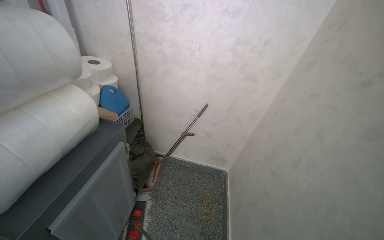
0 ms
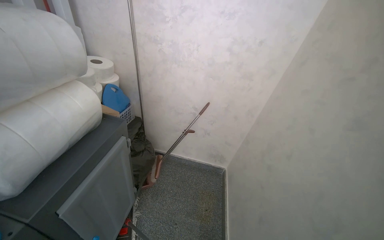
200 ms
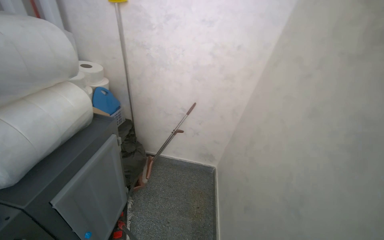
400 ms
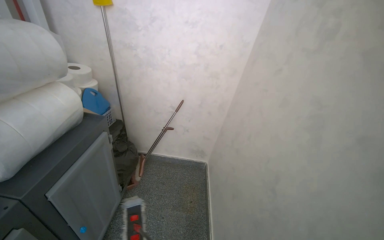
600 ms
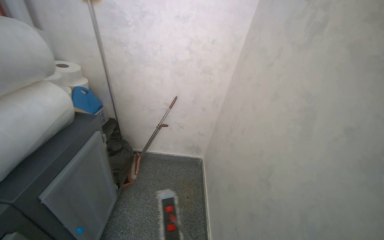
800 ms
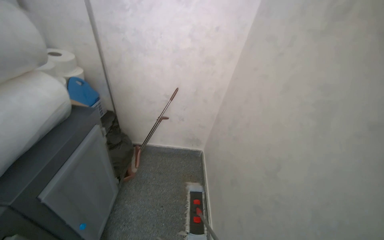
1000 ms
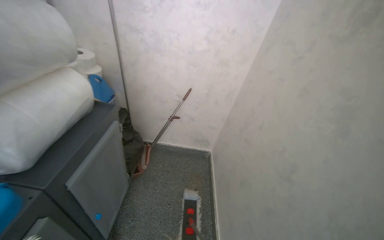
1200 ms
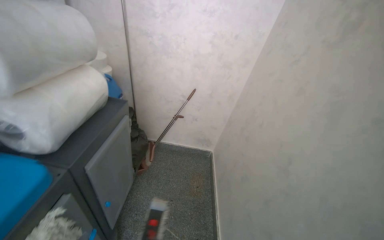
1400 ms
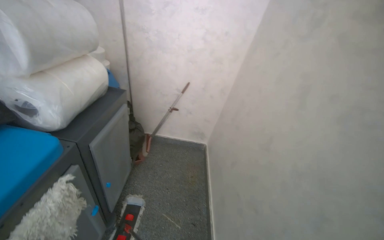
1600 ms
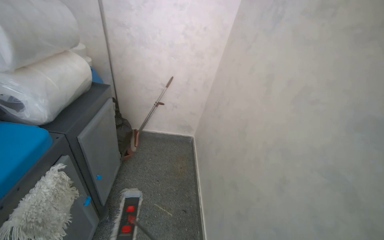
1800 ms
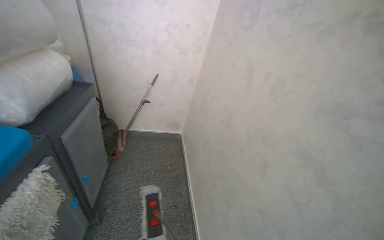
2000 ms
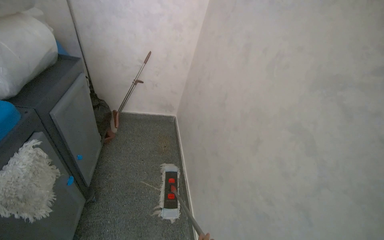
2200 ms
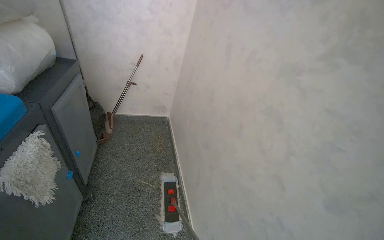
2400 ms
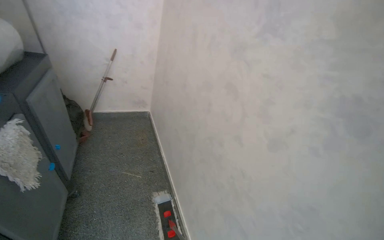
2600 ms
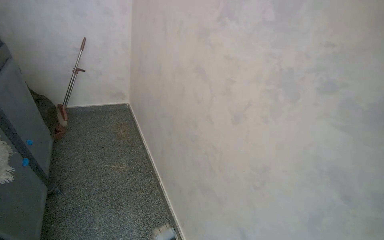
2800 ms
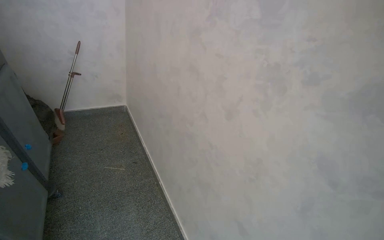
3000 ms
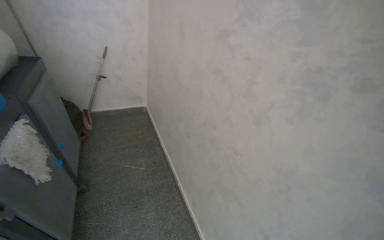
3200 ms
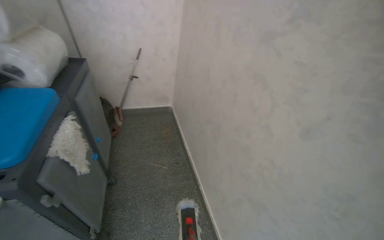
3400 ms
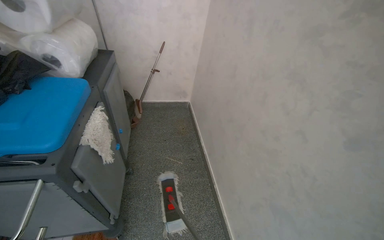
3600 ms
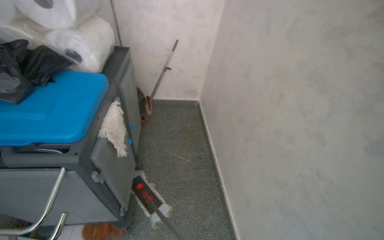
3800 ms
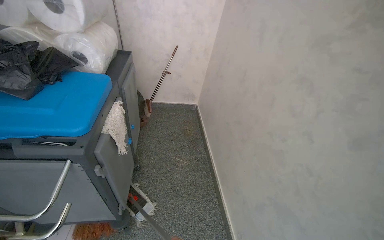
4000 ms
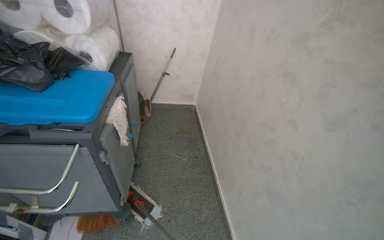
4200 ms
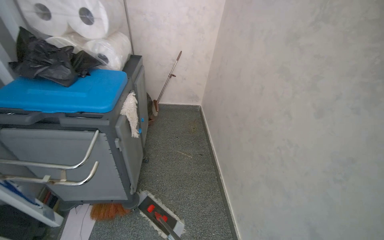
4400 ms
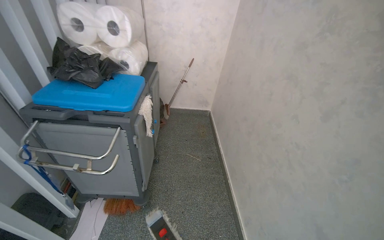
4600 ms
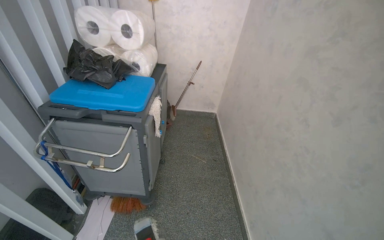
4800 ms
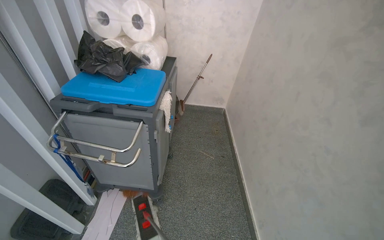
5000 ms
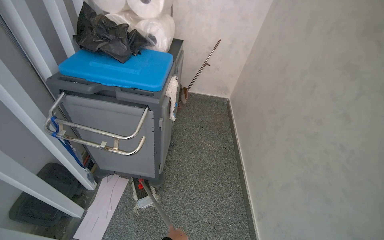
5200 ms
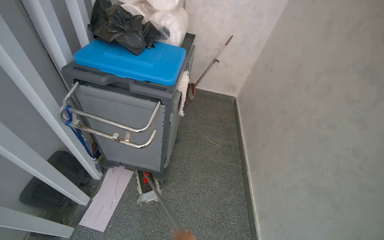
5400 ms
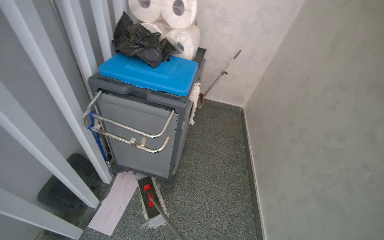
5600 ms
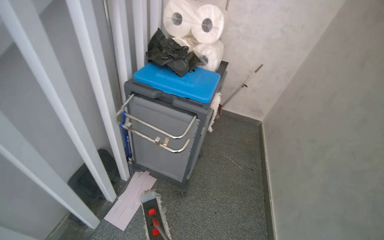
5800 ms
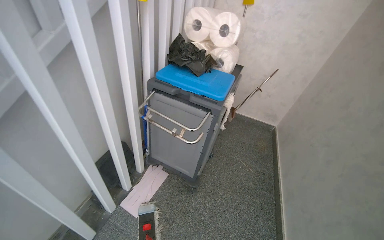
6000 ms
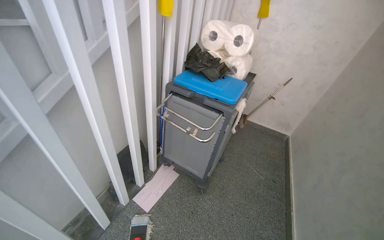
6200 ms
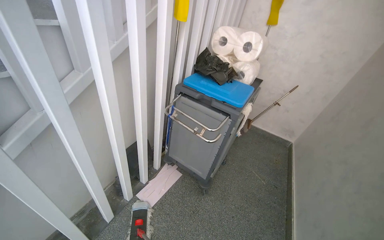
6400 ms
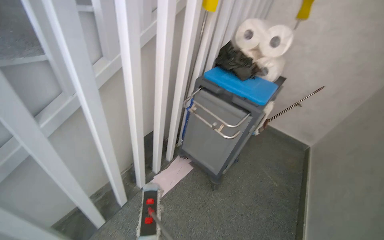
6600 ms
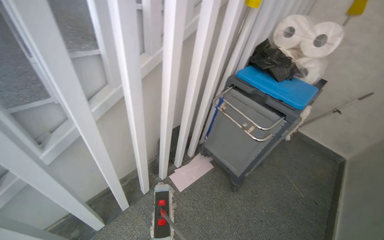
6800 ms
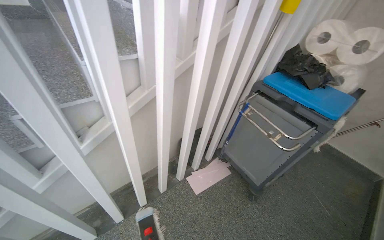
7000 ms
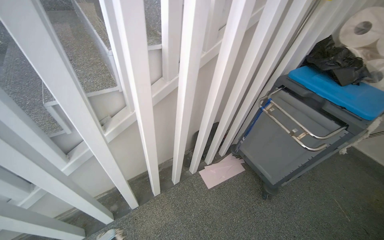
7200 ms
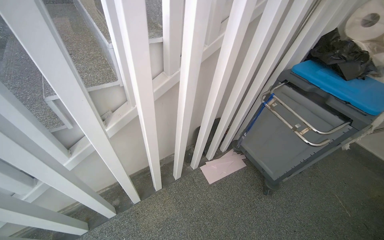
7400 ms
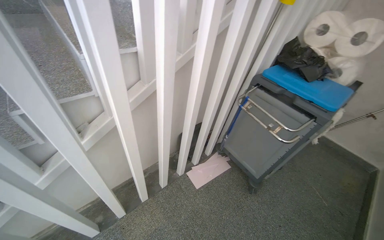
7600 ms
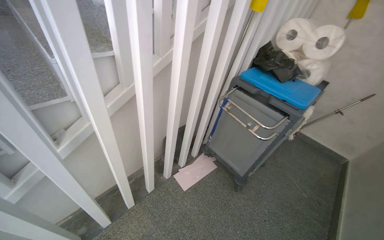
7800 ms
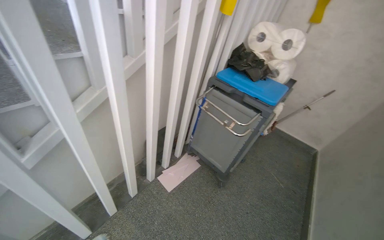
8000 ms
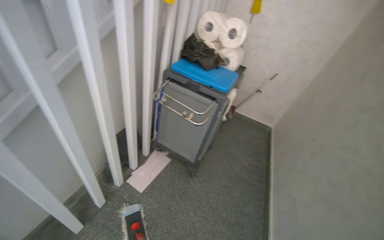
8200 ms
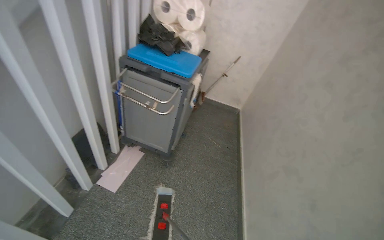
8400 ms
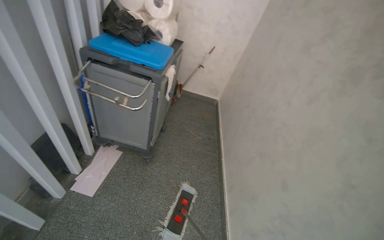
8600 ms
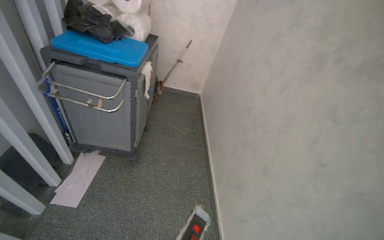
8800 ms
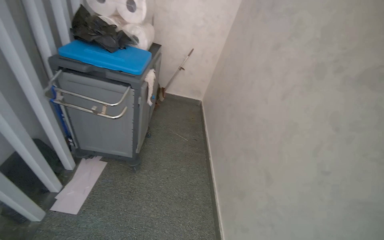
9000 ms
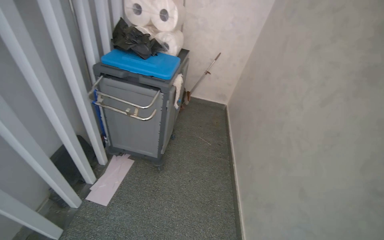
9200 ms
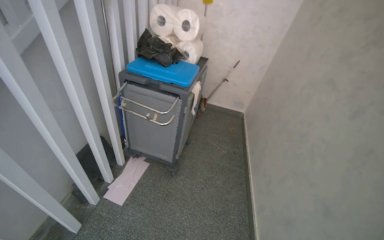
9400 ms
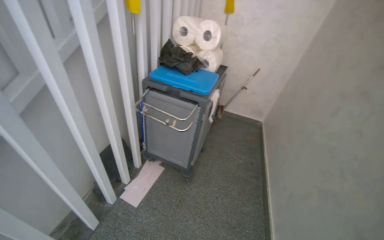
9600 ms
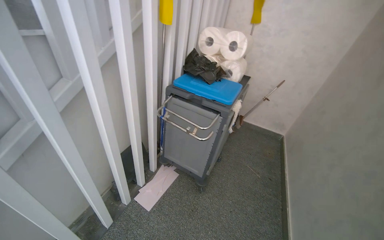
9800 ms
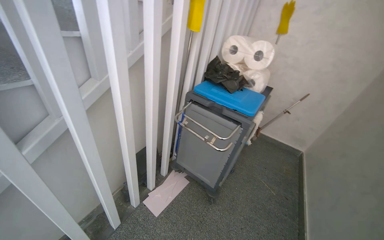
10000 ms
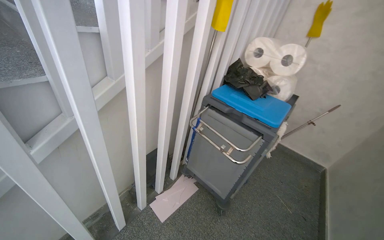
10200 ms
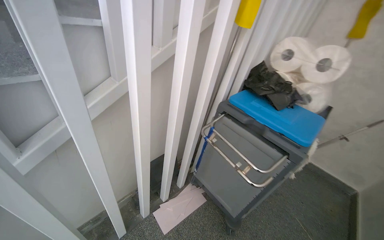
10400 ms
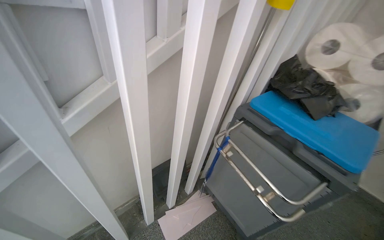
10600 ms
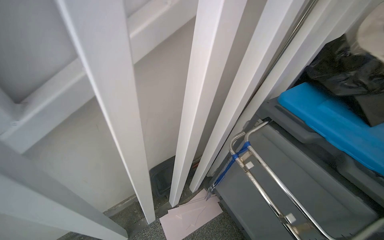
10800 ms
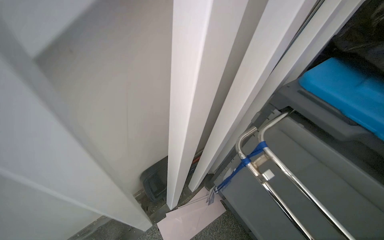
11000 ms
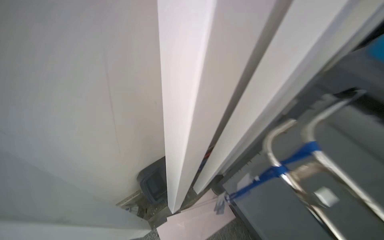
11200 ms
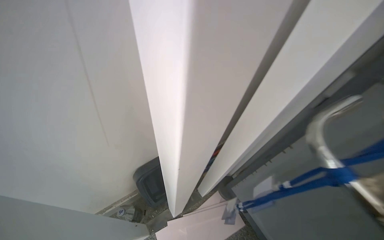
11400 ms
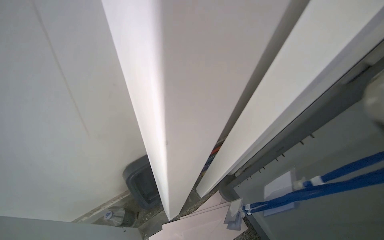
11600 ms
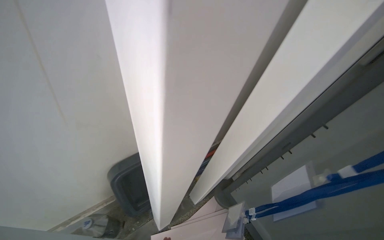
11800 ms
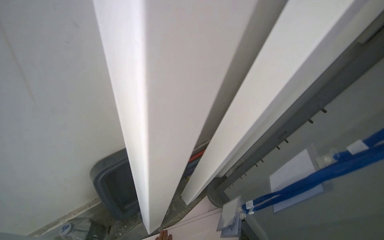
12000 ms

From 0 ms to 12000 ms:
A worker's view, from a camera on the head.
Job: mopping floor.
The whole recording: Mopping hallway floor. The worker mops the floor in the hallway.
From 1600 ms to 3000 ms: The wearer moves approximately 50 cm. The head turns to the right by some 35 degrees.
From 3000 ms to 4400 ms: The head turns to the left by about 25 degrees.
From 4400 ms to 6000 ms: The wearer looks about 30 degrees further to the left.
From 6000 ms to 7600 ms: The wearer looks some 30 degrees further to the left.
From 7600 ms to 9000 ms: The head turns to the right by roughly 50 degrees.
From 9000 ms to 10400 ms: The wearer looks some 45 degrees further to the left.
From 10400 ms to 12000 ms: The head travels roughly 80 cm.

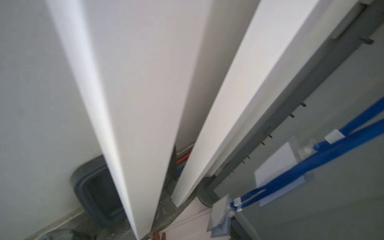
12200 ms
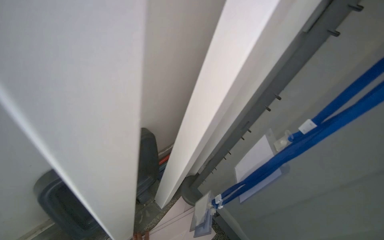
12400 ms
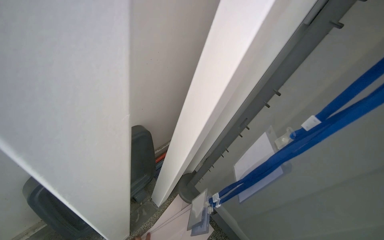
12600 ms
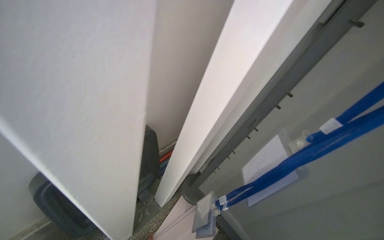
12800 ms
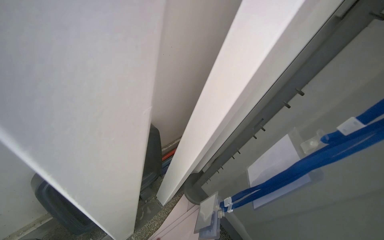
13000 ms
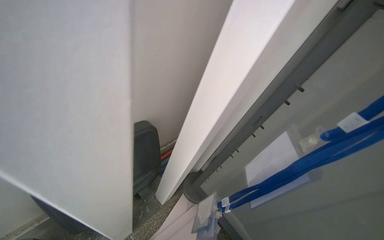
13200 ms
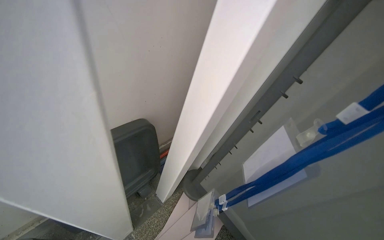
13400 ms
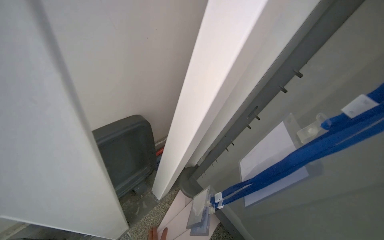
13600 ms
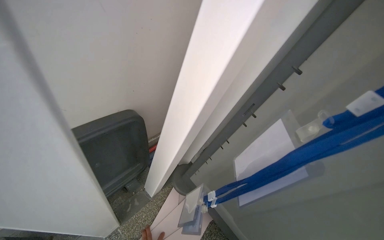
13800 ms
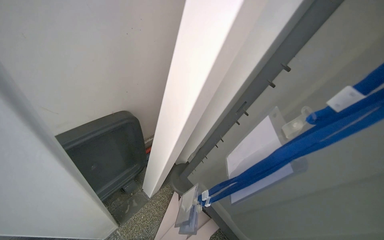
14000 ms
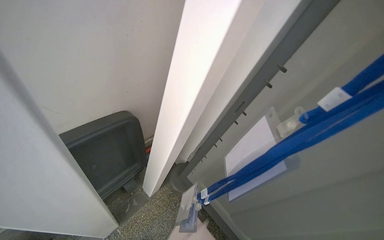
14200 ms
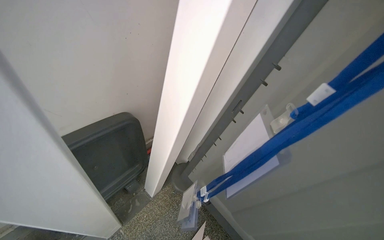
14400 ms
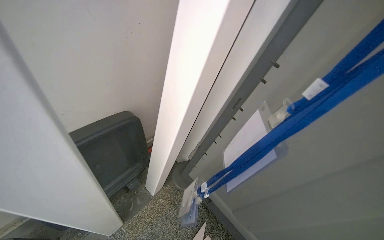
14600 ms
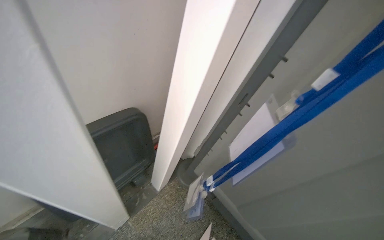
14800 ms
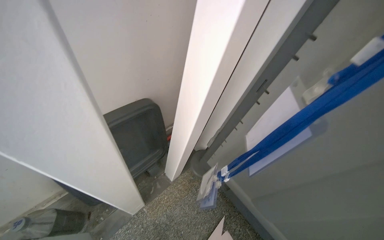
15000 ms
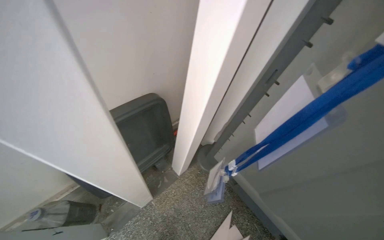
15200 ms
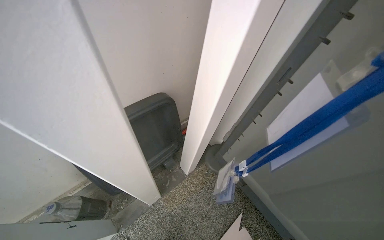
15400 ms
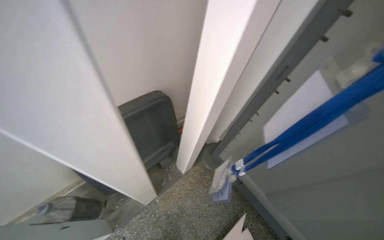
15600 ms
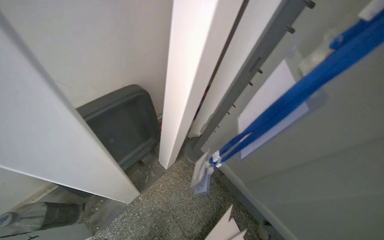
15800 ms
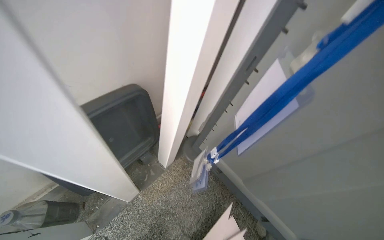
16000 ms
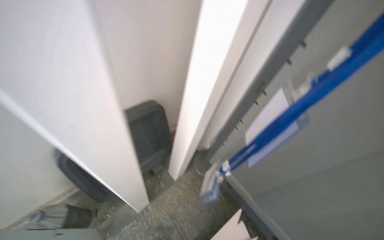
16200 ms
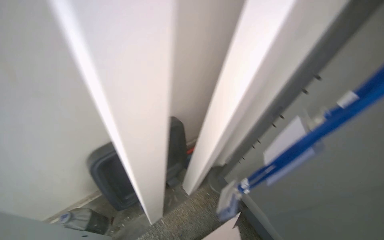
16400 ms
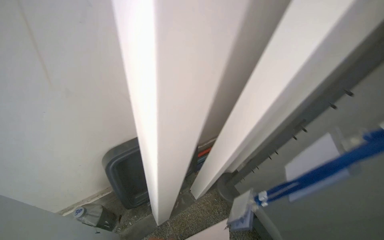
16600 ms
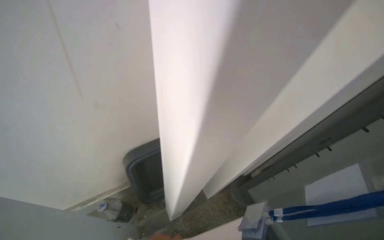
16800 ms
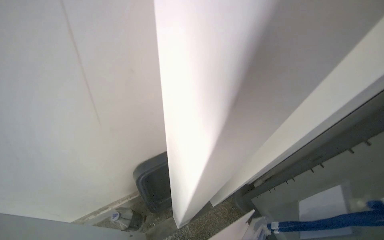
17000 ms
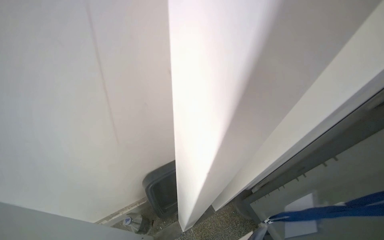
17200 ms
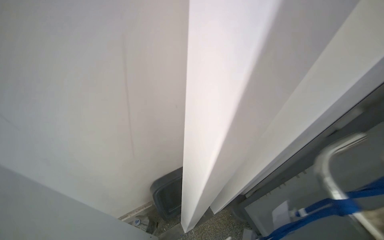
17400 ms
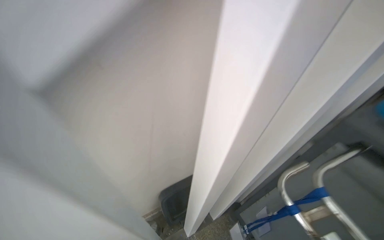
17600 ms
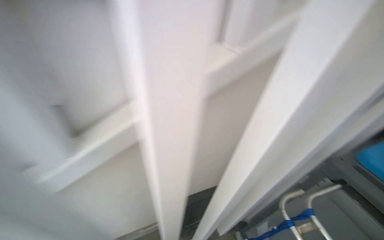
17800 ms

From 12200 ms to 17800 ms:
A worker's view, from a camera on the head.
Job: mopping floor.
The whole recording: Mopping hallway floor. The worker mops the floor in the hallway.
From 16400 ms to 17800 ms: The camera is carried approximately 60 cm. The head rotates roughly 15 degrees to the left.

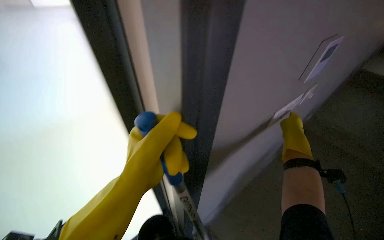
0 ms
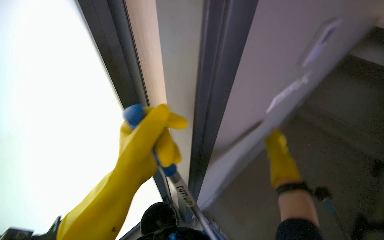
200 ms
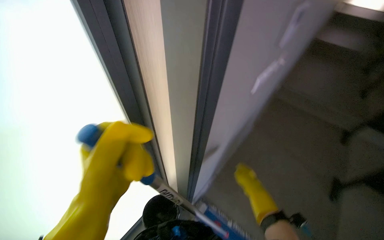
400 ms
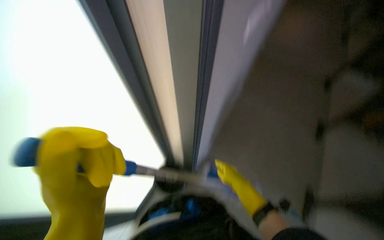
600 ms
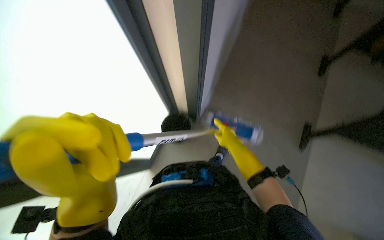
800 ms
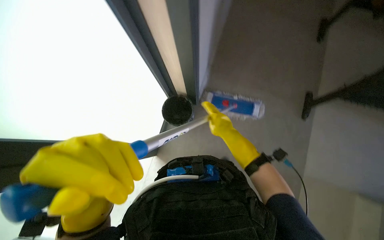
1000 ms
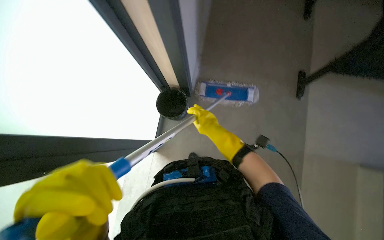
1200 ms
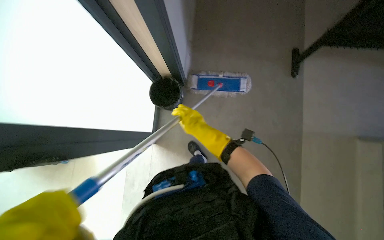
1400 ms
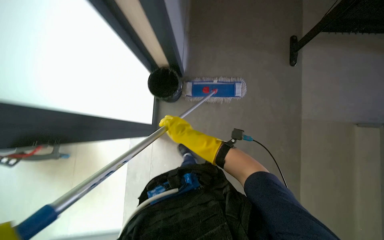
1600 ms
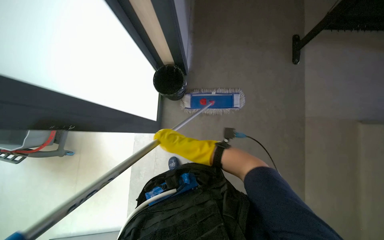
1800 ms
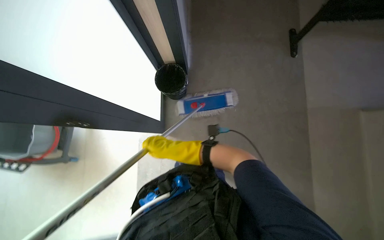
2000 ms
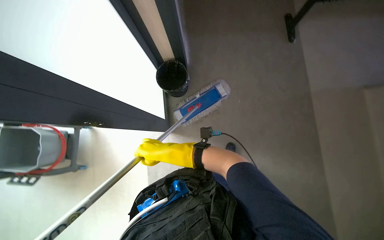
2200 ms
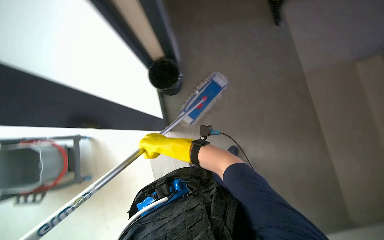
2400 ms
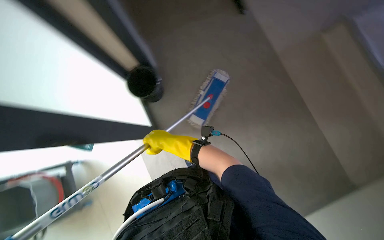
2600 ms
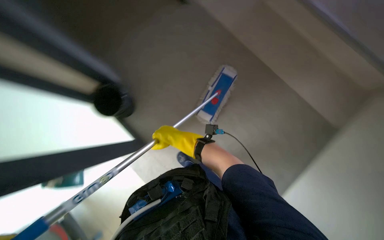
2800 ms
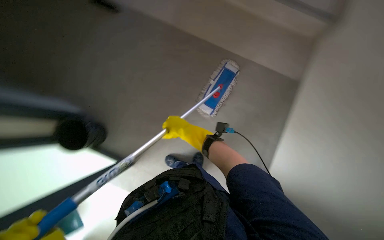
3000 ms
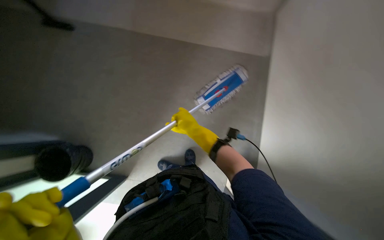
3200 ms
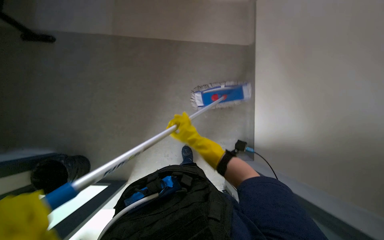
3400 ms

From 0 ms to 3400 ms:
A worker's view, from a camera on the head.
Job: wiping surfaces.
The whole recording: Cleaning floor with mop. The worker cleans floor using a mop, then dips the mop into a bucket.
From 0 ms to 1600 ms: The head rotates approximately 30 degrees to the right. The view tips downward by roughly 25 degrees.
